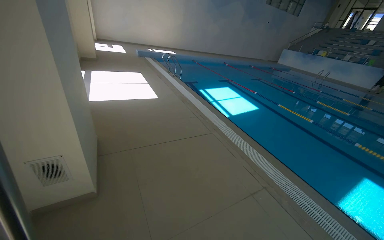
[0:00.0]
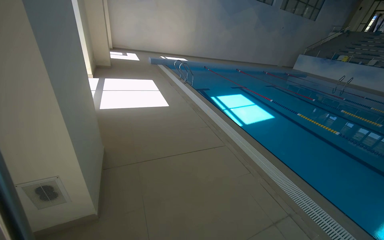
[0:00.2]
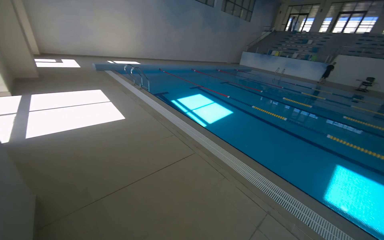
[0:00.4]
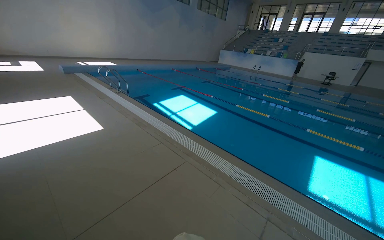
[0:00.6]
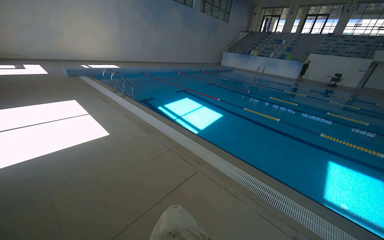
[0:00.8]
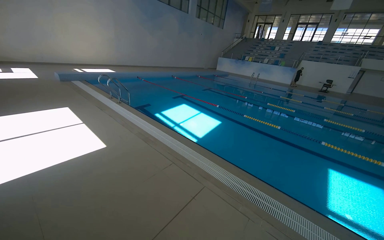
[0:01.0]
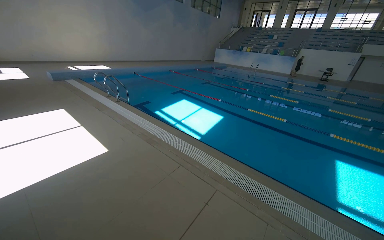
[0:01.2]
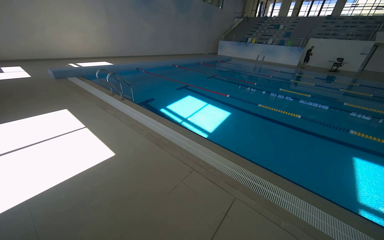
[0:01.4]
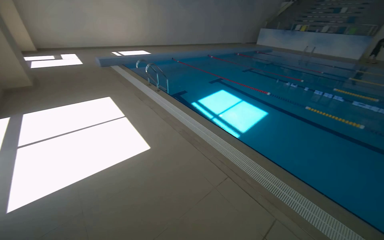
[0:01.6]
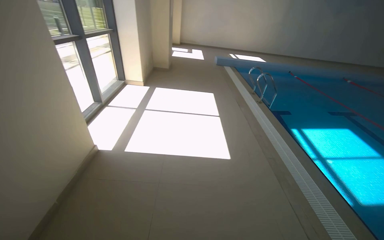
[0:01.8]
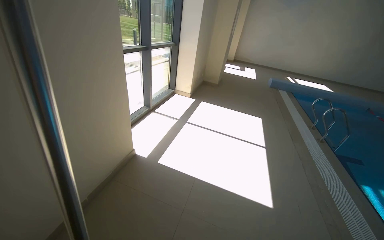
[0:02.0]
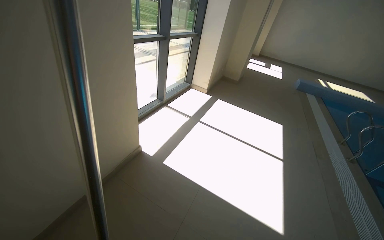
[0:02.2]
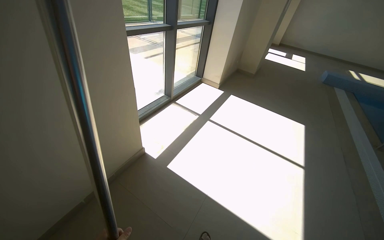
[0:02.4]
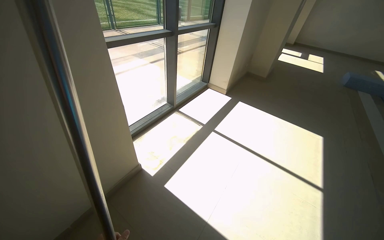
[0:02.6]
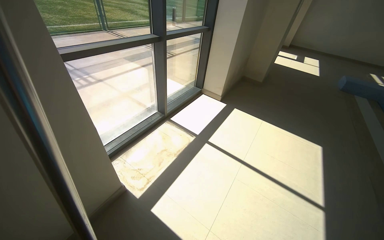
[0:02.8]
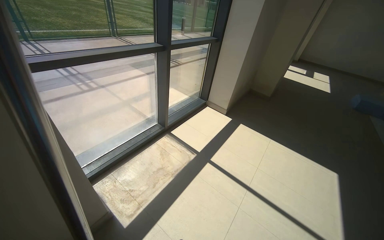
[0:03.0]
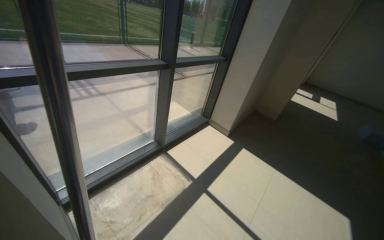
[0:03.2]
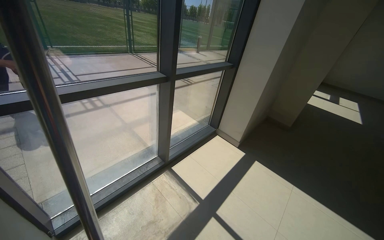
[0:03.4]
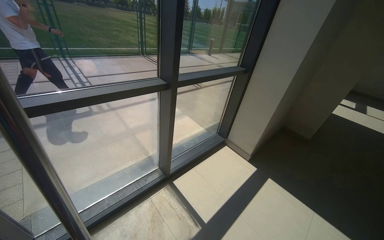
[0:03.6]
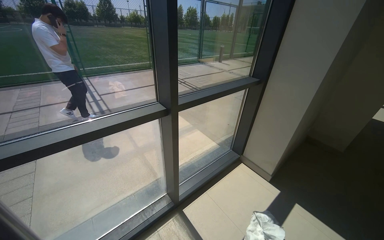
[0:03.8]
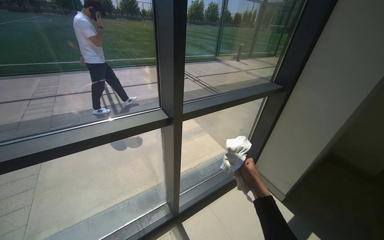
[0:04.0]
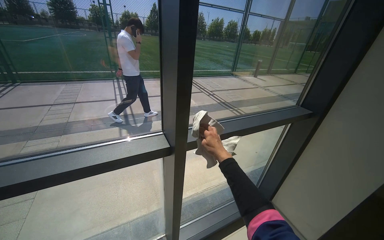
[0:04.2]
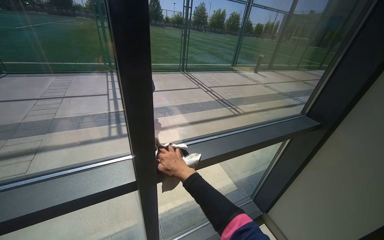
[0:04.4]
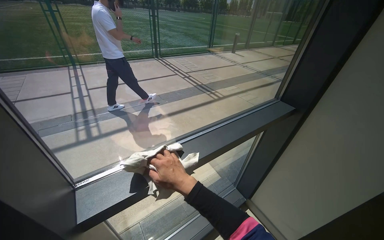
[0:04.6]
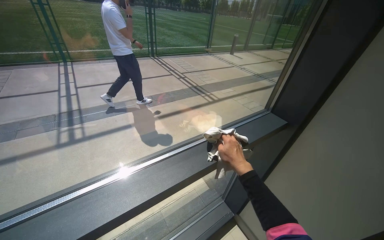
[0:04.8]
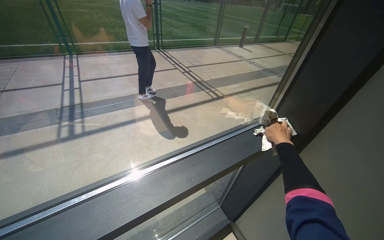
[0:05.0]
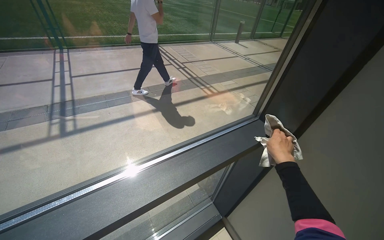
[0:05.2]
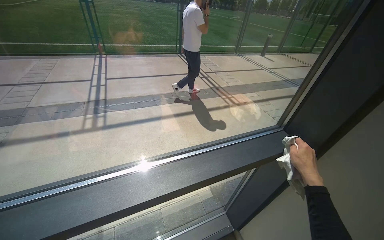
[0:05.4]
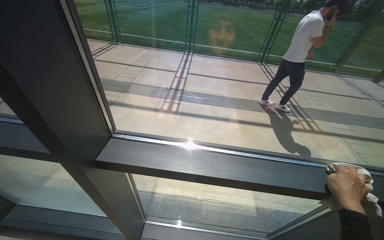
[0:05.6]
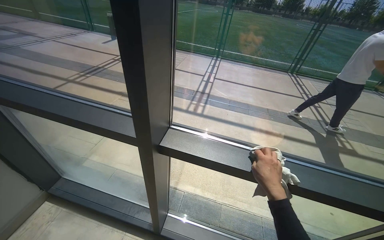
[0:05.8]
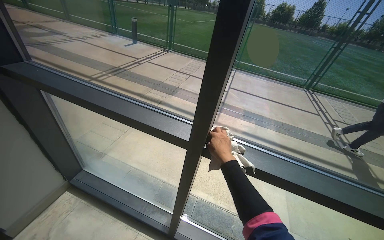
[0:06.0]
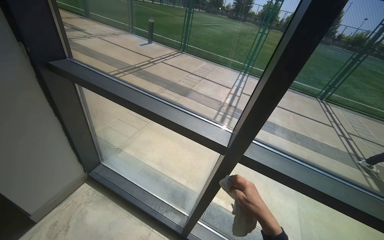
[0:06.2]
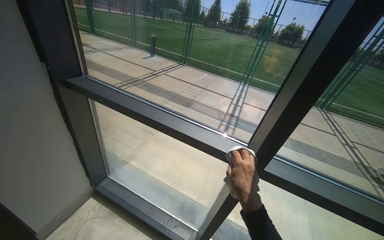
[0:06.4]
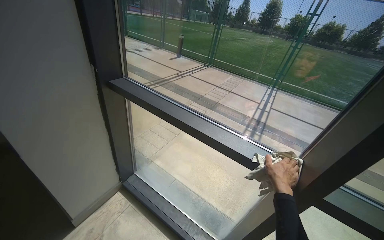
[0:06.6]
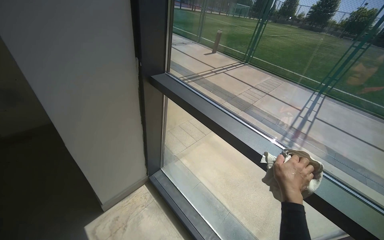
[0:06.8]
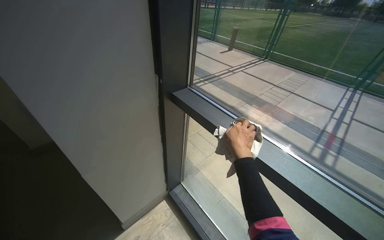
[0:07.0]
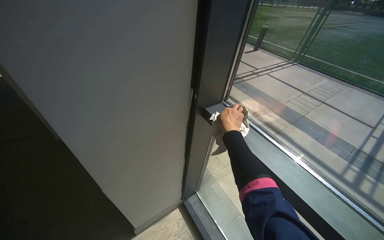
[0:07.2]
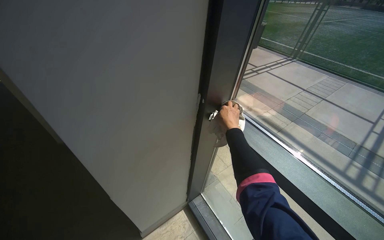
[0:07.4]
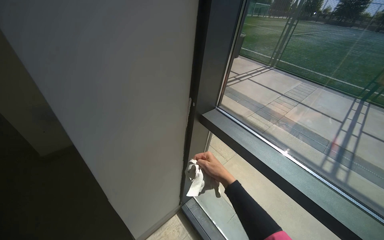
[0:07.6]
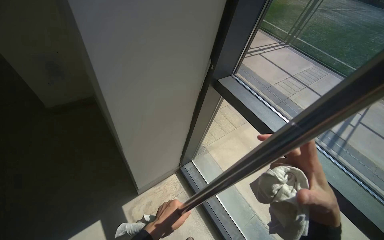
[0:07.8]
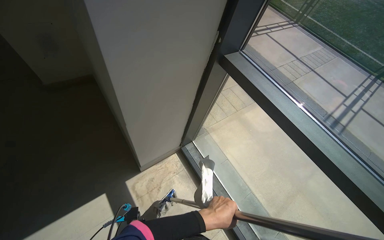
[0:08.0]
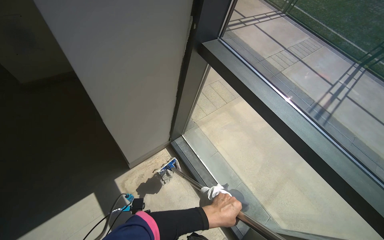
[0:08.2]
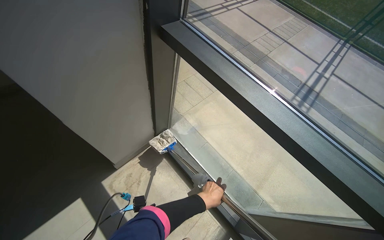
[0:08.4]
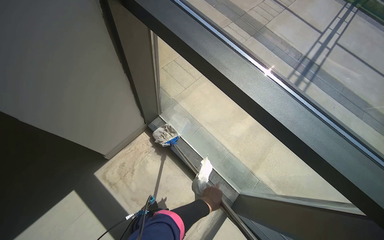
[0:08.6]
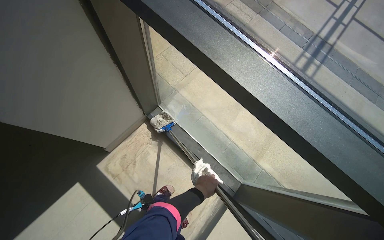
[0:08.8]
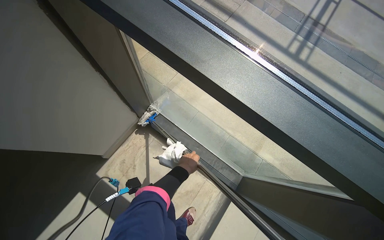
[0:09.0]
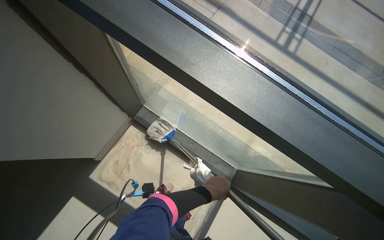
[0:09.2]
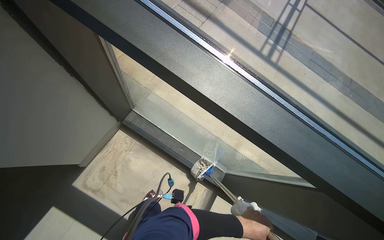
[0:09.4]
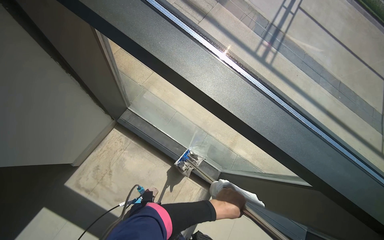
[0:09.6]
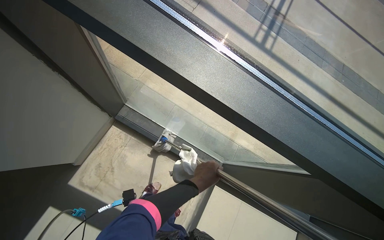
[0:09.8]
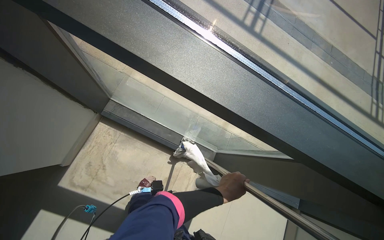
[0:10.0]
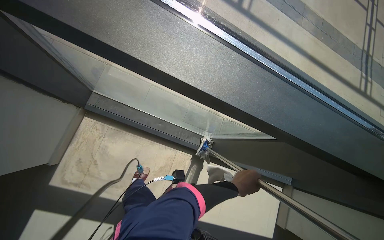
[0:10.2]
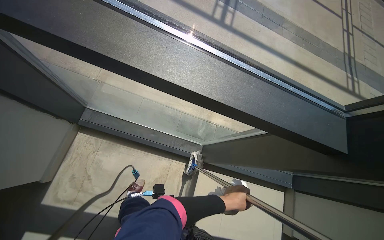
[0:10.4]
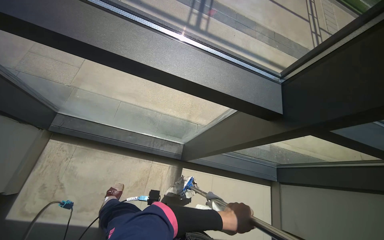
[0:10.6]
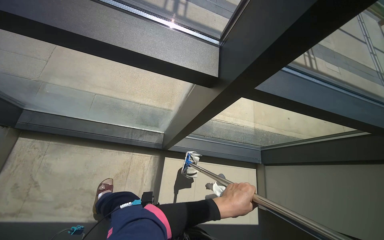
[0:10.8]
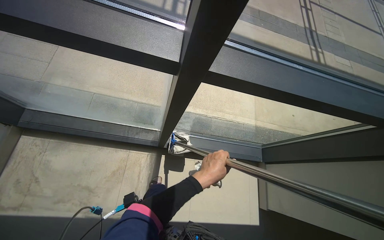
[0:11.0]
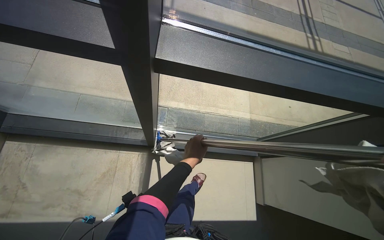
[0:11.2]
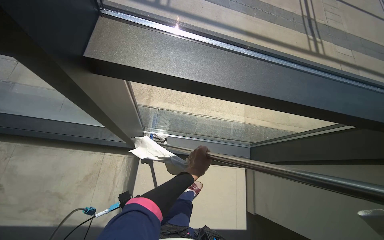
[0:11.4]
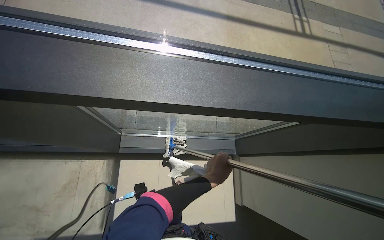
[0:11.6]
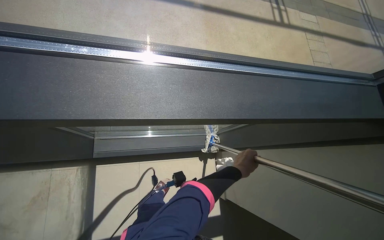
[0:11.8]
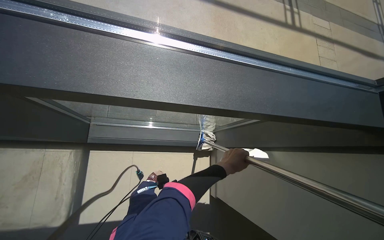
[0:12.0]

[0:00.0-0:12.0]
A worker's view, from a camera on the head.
Job: cleaning windows.
The whole recording: Cleaning windows and frames. The worker cleans the large windows and their frames using a cloth and a mop.
0:00.0 to 0:01.6: The camera is carried roughly 2 m. The head rotates some 20 degrees to the right.
0:01.6 to 0:03.0: The camera is carried roughly 1.5 m. The head rotates some 80 degrees to the left.
0:03.0 to 0:04.4: The camera travels approximately 1.5 m. The wearer's head swings some 25 degrees to the left.
0:04.4 to 0:06.0: The wearer looks some 30 degrees further to the left.
0:06.0 to 0:07.6: The camera travels roughly 90 cm. The wearer looks about 30 degrees further to the left.
0:07.6 to 0:09.0: The camera pitches downward, by some 35 degrees.
0:09.0 to 0:10.4: The wearer's head swings some 25 degrees to the right. The left hand swings left and right, roughly 20 cm each way, with 2 reversals.
0:10.4 to 0:12.0: The wearer moves to the right, roughly 90 cm.

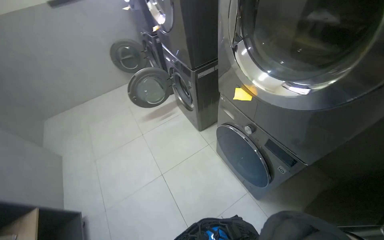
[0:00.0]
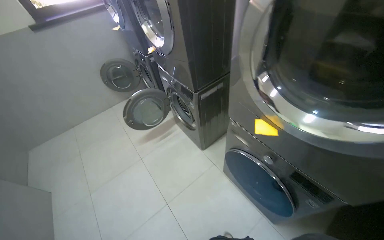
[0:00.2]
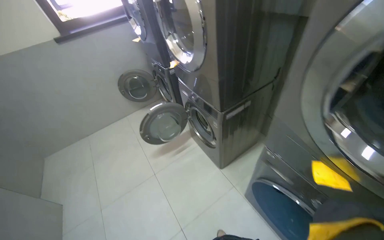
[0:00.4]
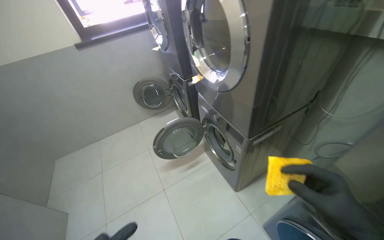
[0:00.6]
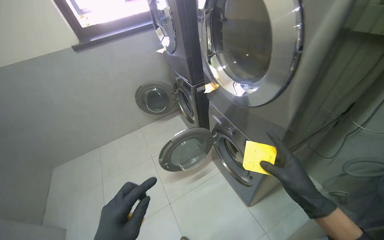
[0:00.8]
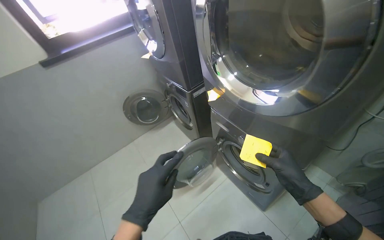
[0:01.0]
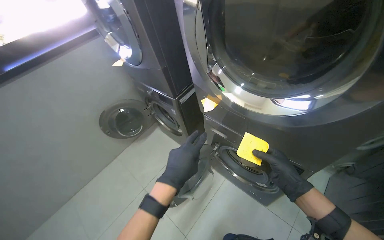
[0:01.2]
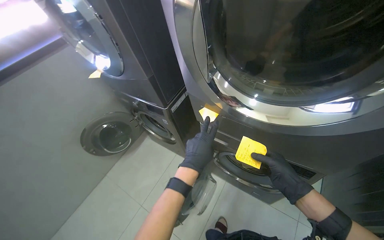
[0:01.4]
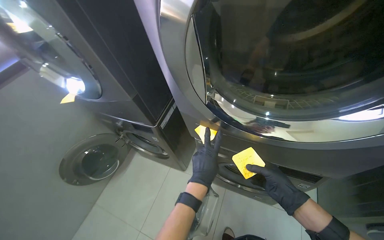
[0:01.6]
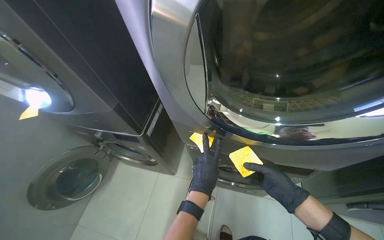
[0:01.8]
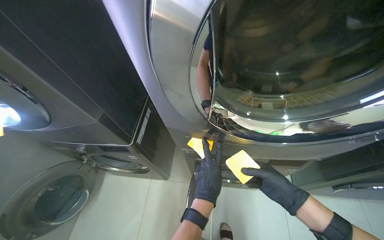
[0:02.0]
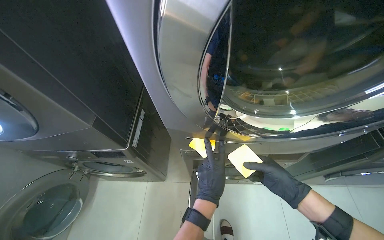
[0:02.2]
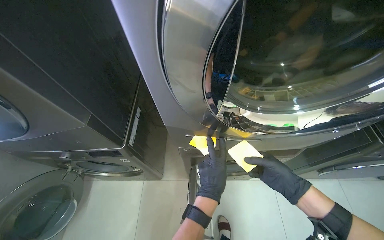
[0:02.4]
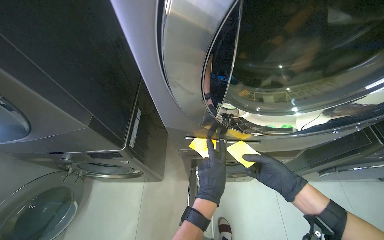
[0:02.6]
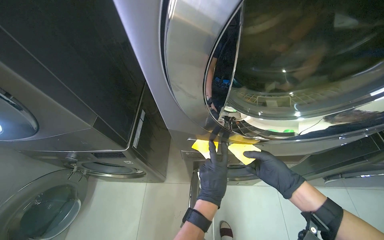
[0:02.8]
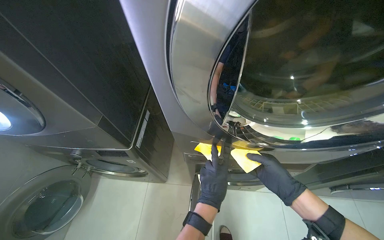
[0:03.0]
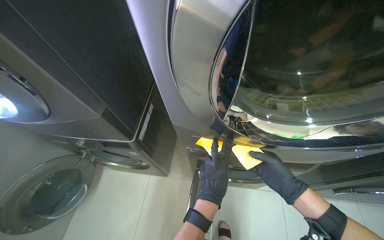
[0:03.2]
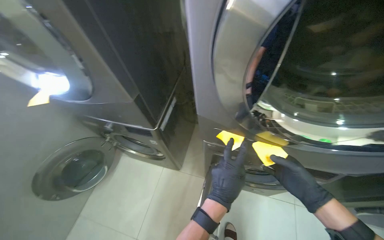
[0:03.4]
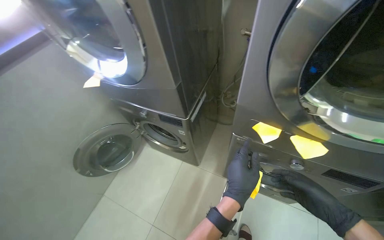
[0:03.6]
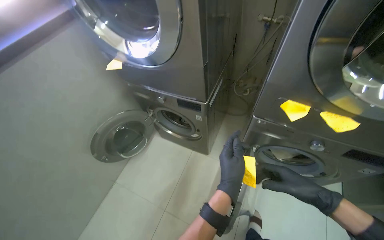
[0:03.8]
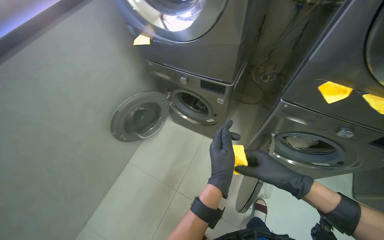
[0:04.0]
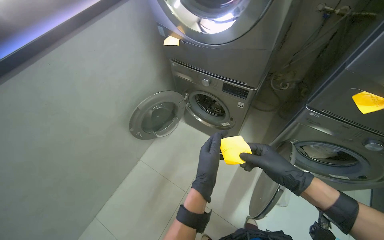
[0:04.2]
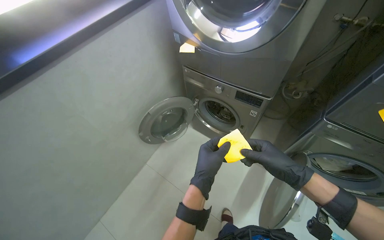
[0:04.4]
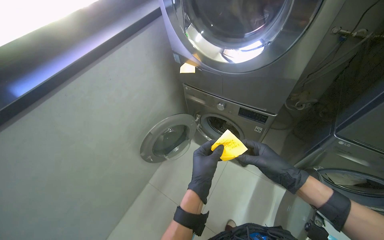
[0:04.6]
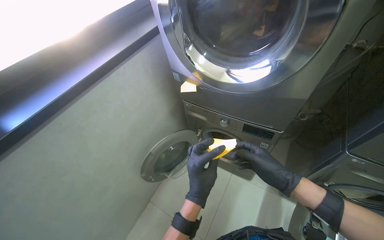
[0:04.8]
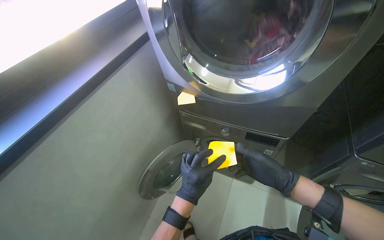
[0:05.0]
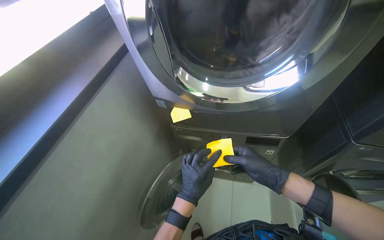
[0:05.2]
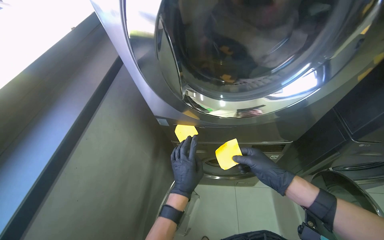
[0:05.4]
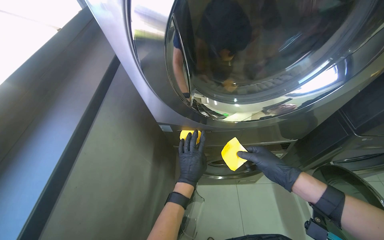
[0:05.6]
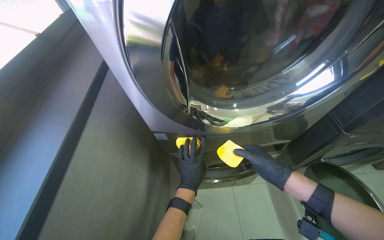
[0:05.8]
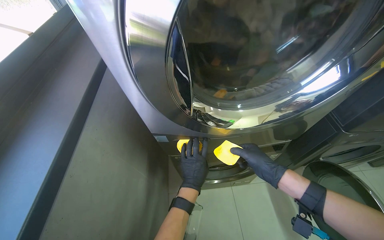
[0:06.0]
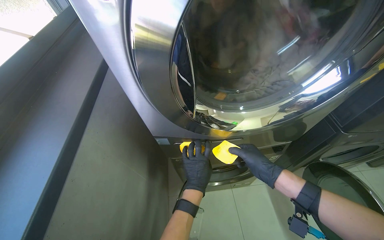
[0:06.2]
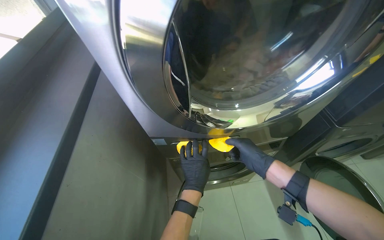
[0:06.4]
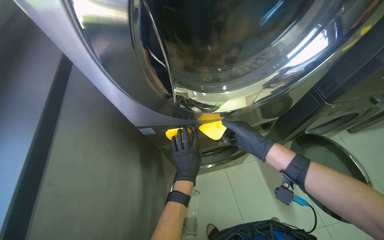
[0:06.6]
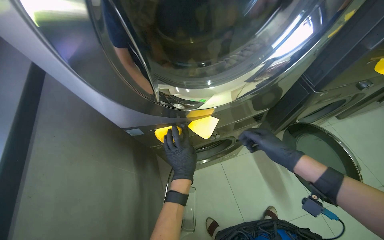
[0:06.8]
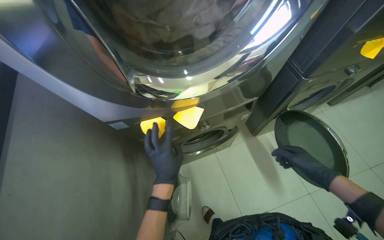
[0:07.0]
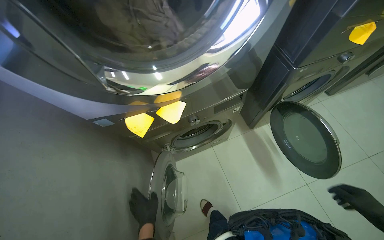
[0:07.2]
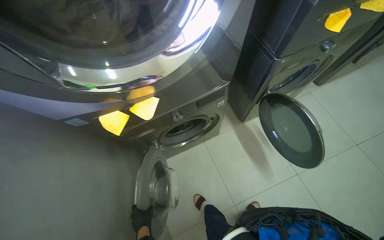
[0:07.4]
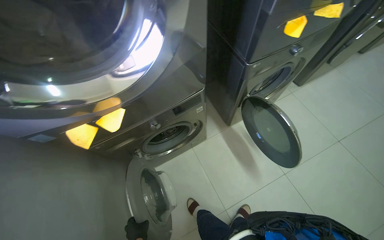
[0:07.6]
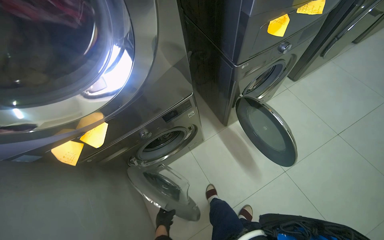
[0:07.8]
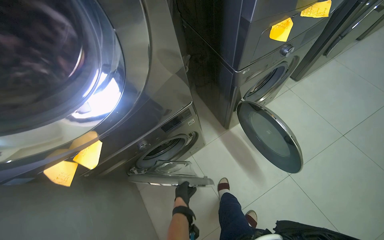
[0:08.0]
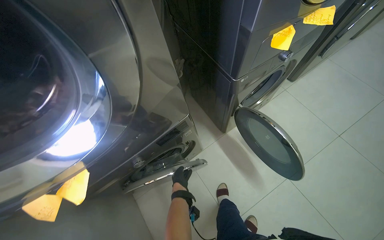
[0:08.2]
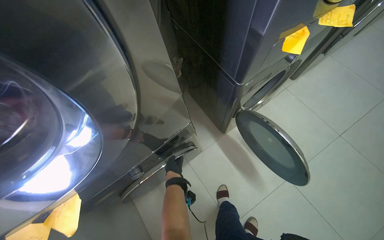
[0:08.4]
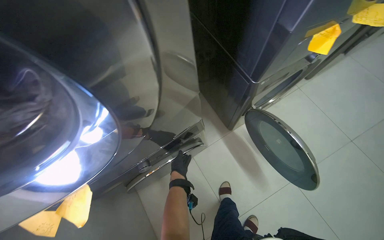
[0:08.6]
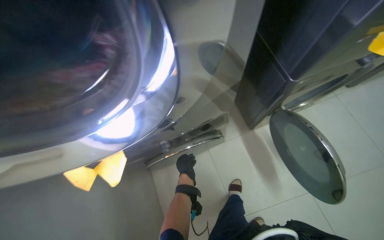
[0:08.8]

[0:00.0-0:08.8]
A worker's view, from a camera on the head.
Job: managing laundry.
The whole recording: Setting up laundry machines. The worker places sticky notes on machines and adjusts their settings.
0:00.0 to 0:01.4: The head travels some 1 m. The wearer's head swings roughly 25 degrees to the right.
0:01.4 to 0:03.0: The head rotates approximately 30 degrees to the right.
0:03.0 to 0:04.4: The wearer moves some 50 cm. The wearer looks roughly 30 degrees further to the left.
0:04.4 to 0:05.8: The camera is carried about 40 cm. The wearer looks some 35 degrees further to the right. The view tips upward by some 15 degrees.
0:05.8 to 0:07.4: The camera pitches downward, by roughly 15 degrees. The left hand is displaced down the picture by roughly 30 cm.
0:07.4 to 0:08.8: The left hand heads up the picture and farther from the camera, covering some 40 cm.
